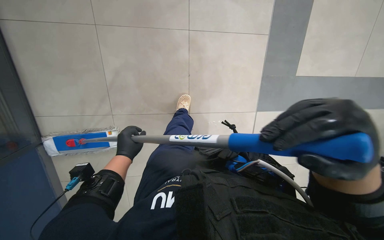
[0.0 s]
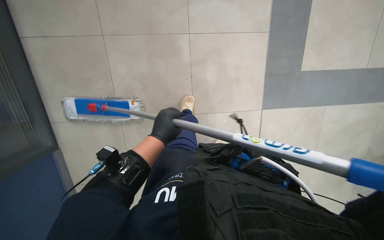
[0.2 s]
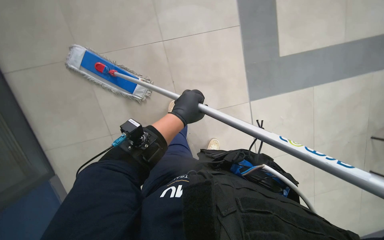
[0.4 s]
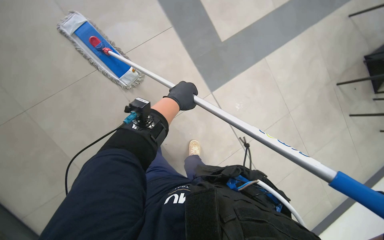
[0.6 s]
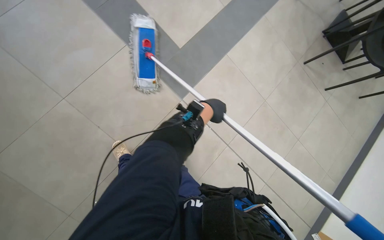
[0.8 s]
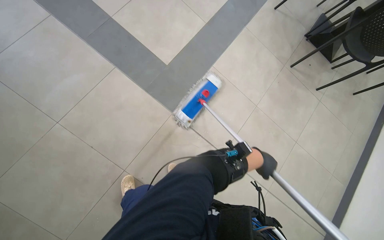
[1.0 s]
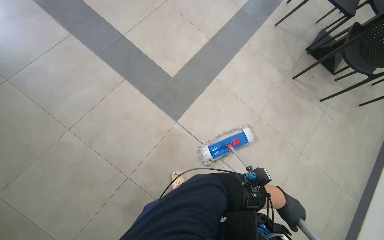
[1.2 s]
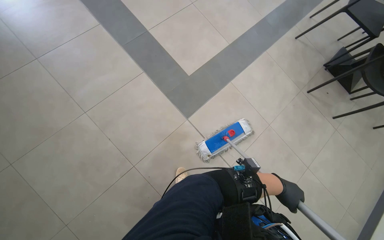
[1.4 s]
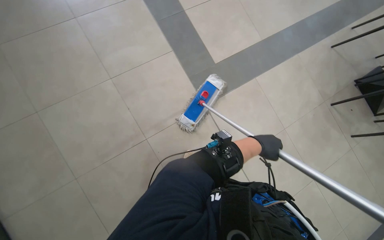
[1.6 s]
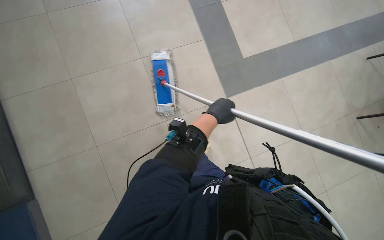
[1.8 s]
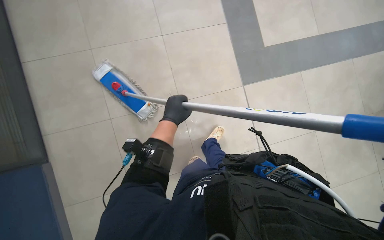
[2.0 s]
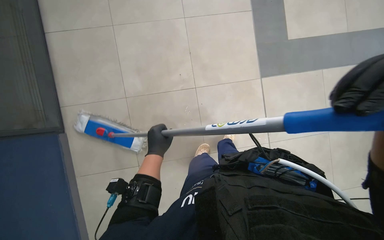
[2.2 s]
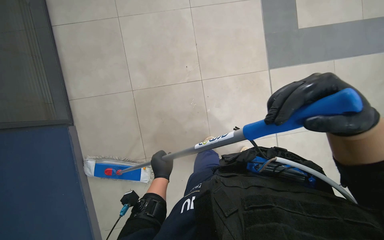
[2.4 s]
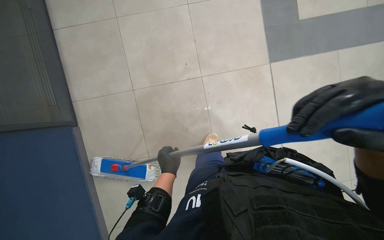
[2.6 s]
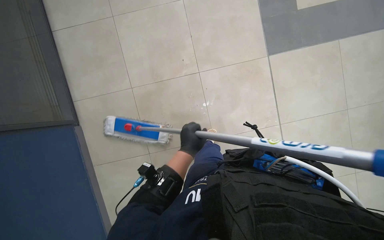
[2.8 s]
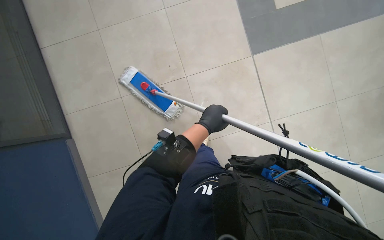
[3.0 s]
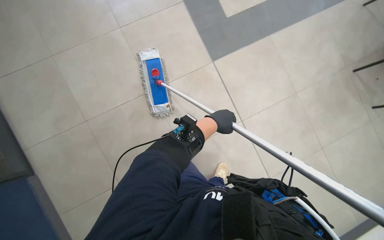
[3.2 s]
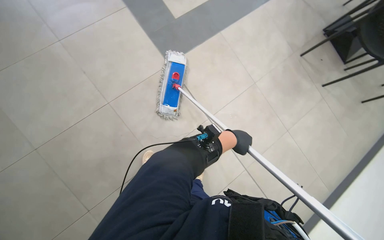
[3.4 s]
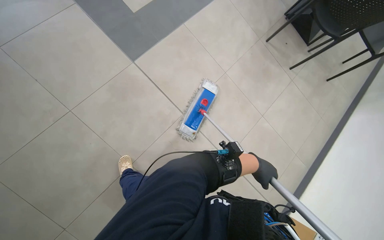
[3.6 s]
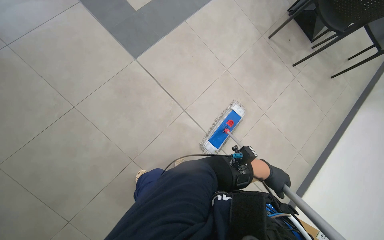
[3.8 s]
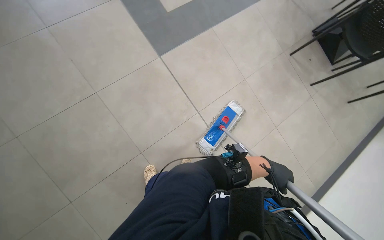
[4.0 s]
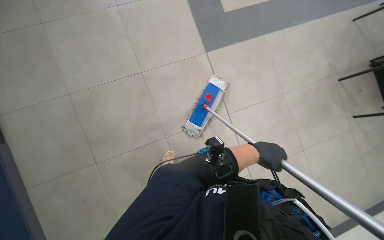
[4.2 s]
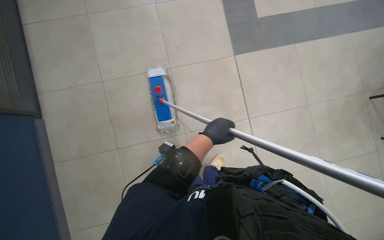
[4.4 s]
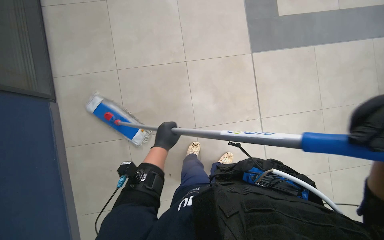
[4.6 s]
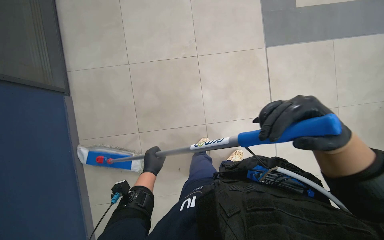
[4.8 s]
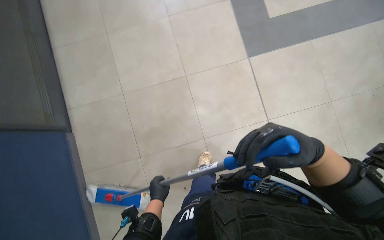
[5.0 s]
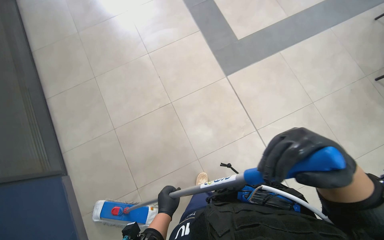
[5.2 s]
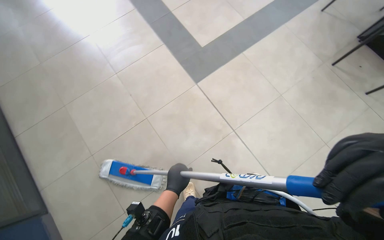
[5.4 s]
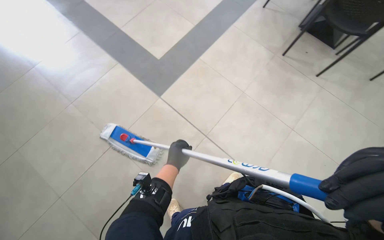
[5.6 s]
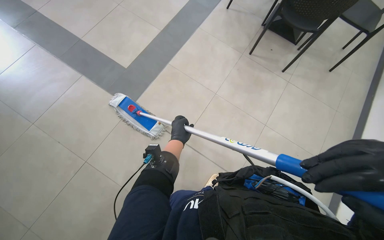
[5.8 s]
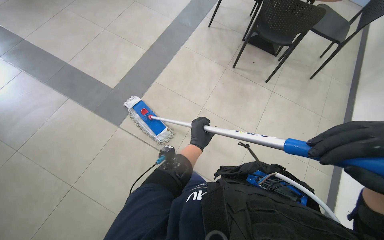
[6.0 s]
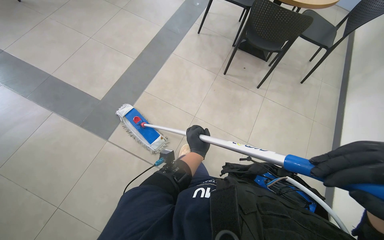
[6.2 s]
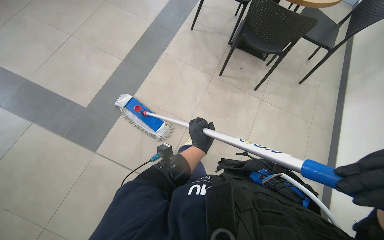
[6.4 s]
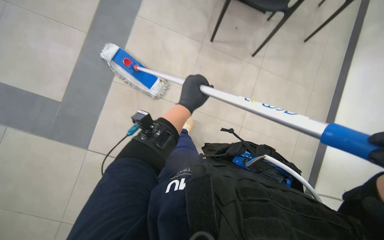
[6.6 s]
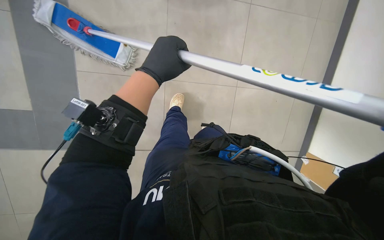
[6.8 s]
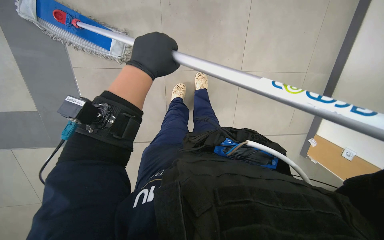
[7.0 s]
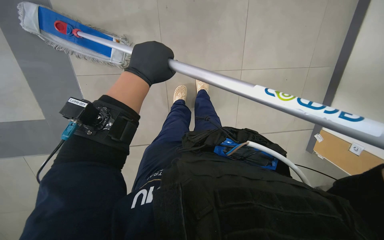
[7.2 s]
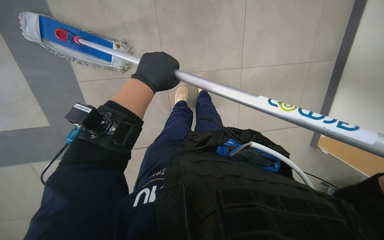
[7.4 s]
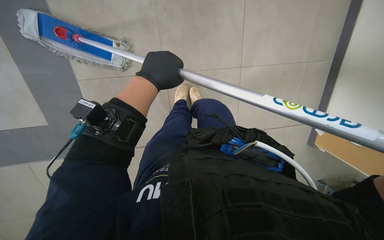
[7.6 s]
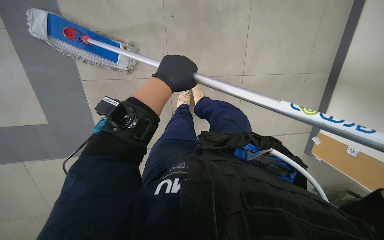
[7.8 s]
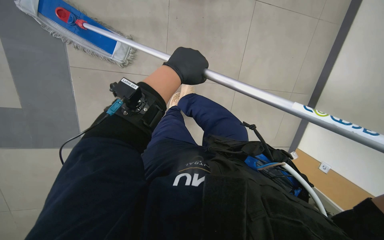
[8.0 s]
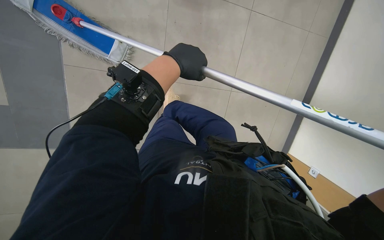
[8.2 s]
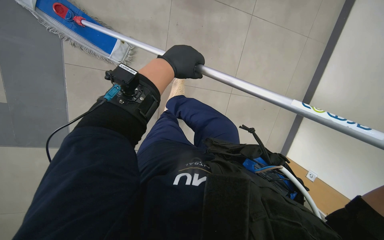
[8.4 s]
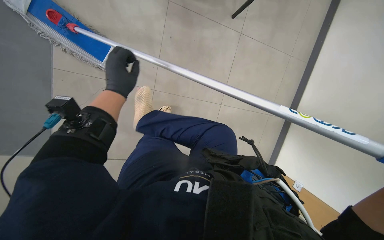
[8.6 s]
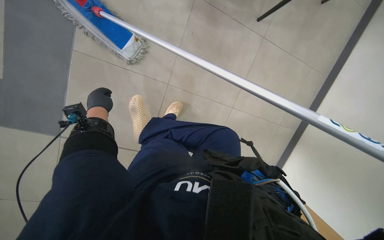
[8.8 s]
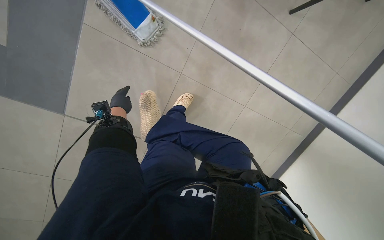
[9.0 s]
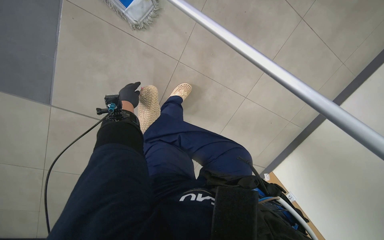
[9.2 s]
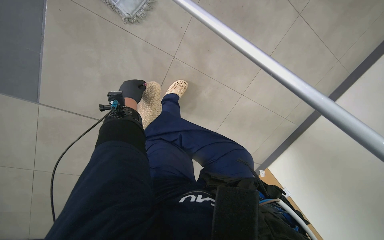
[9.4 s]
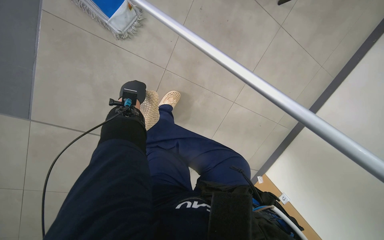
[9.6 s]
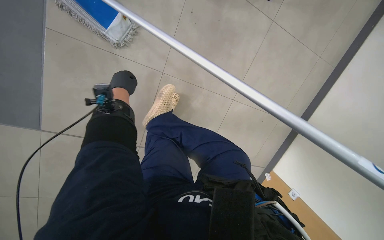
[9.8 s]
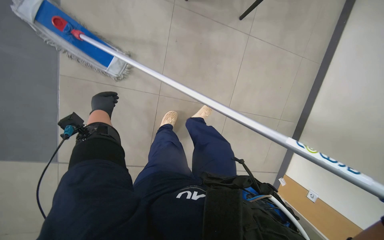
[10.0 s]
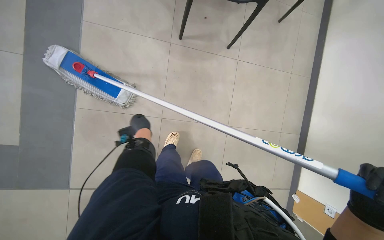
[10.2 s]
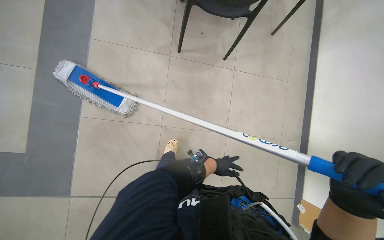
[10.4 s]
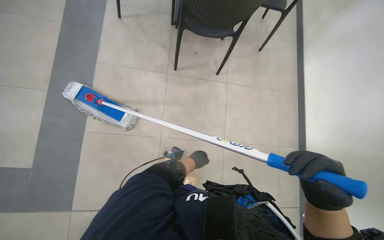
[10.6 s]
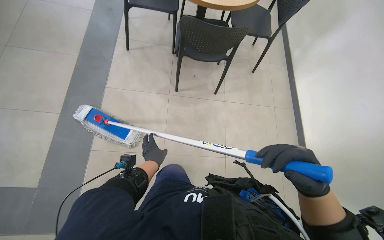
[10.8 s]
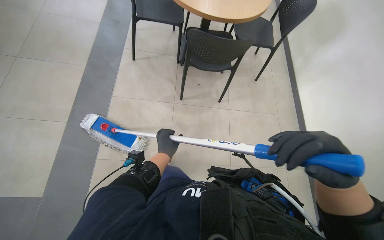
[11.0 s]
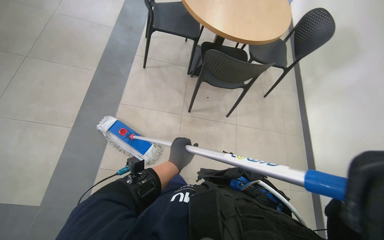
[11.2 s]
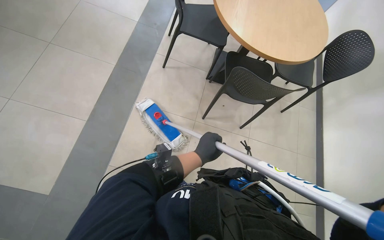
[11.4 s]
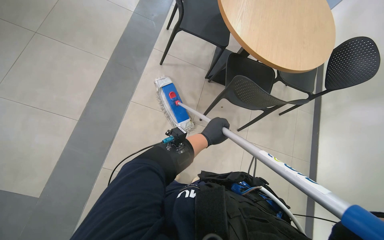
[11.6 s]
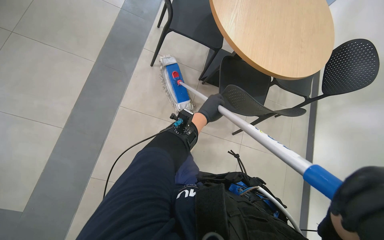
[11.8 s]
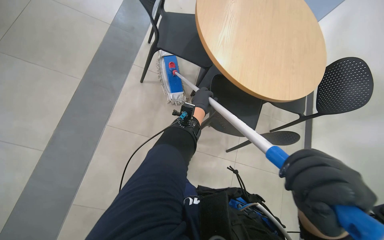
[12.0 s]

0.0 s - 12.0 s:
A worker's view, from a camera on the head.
Job: mopping floor.
The whole recording: Mopping cafe floor. The worker mops the cafe floor, moving around tables and chairs, and periodically cleans the mop head in a bucket.
0.0 s - 1.6 s: The left hand is displaced to the right by about 25 cm.
1.6 s - 3.0 s: The left hand is displaced to the left by about 20 cm.
4.4 s - 6.0 s: The wearer's head swings approximately 40 degrees to the right. The camera pitches upward, by roughly 20 degrees.
6.0 s - 7.6 s: The wearer moves approximately 50 cm. The head rotates roughly 15 degrees to the right. The view tips downward by roughly 15 degrees.
7.6 s - 9.0 s: The scene rotates clockwise by approximately 30 degrees. The left hand heads to the left, farther from the camera and down the picture, covering some 40 cm.
9.0 s - 10.4 s: The camera pitches upward, by approximately 15 degrees.
10.4 s - 12.0 s: The view tips upward by approximately 25 degrees.

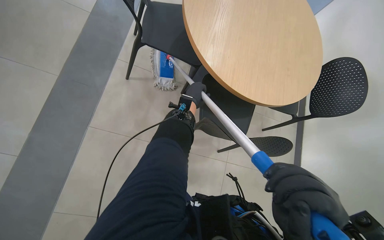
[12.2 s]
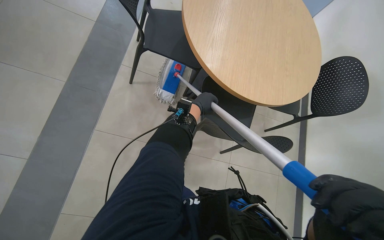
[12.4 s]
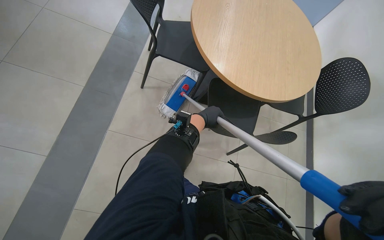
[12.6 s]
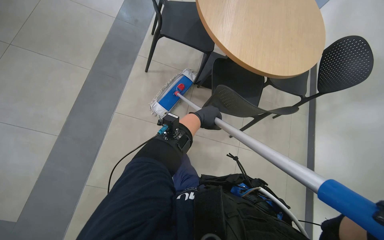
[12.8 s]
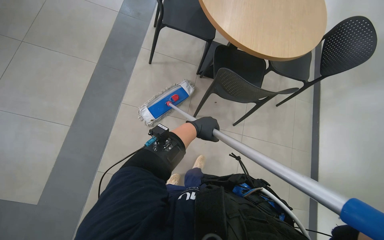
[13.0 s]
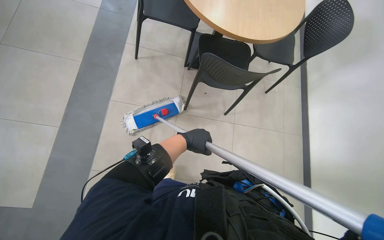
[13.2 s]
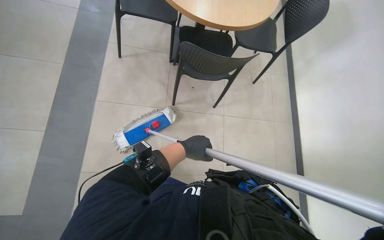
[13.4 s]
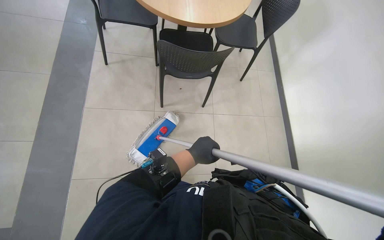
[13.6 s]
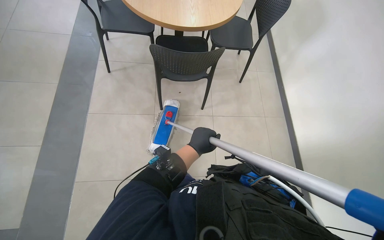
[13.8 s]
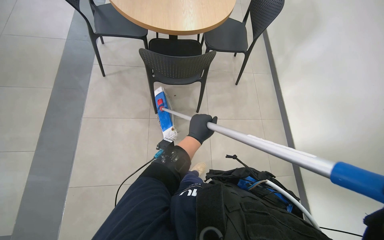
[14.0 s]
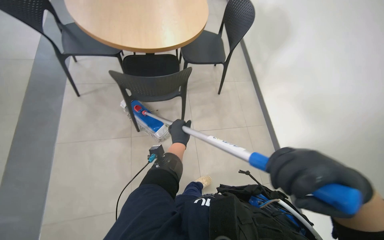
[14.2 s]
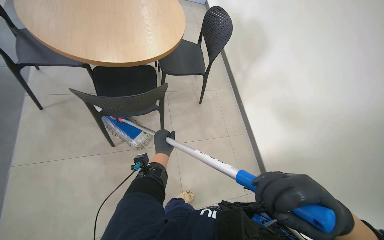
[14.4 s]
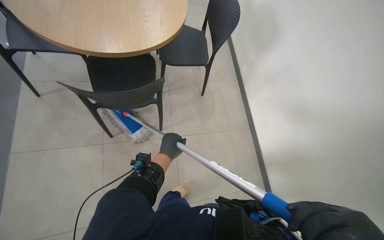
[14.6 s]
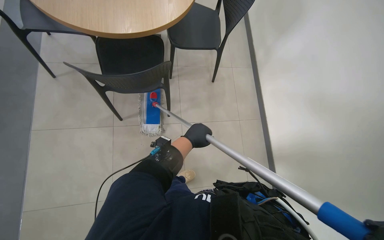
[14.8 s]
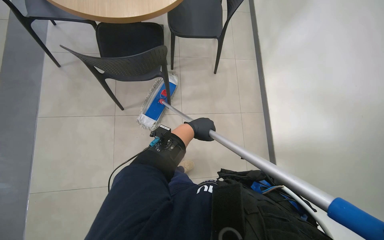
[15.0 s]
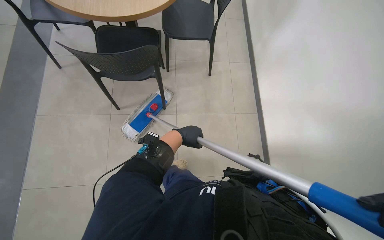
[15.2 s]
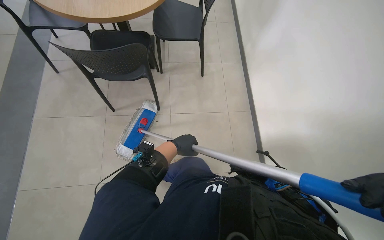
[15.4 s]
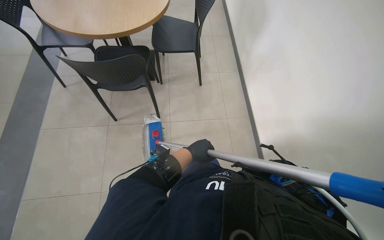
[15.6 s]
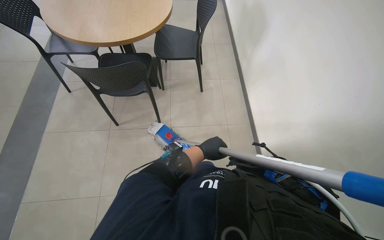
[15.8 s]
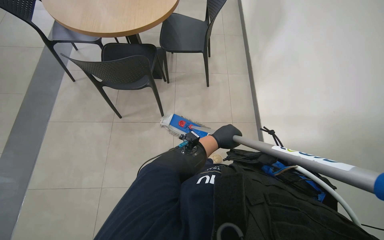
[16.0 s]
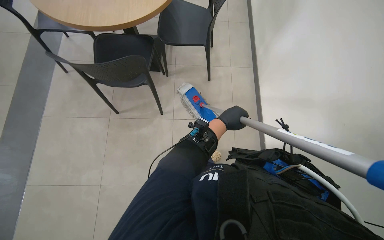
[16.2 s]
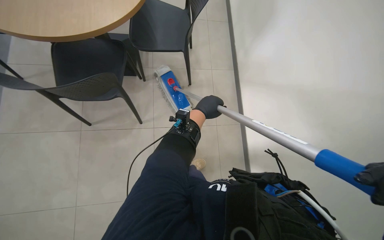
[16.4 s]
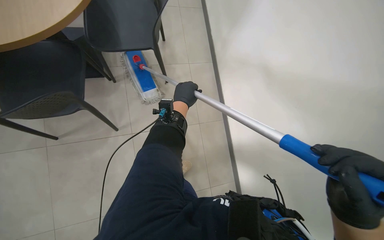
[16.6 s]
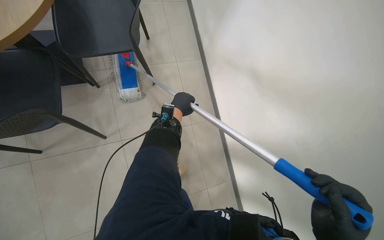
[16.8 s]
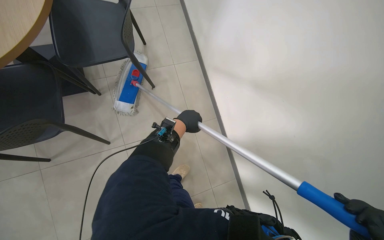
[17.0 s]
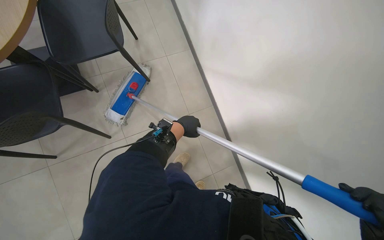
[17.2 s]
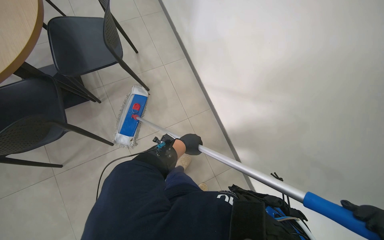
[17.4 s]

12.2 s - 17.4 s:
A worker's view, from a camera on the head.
Job: mopping floor.
The whole recording: Mopping cafe floor. The worker mops the cafe floor, moving around tables and chairs, and periodically cleans the mop head in a bucket.
12.2 s - 14.0 s: The wearer moves approximately 60 cm.
14.0 s - 15.6 s: The left hand travels to the left and back again, roughly 5 cm each way.
15.6 s - 17.4 s: The wearer moves some 50 cm. The head rotates about 20 degrees to the right. The view tilts roughly 15 degrees downward.

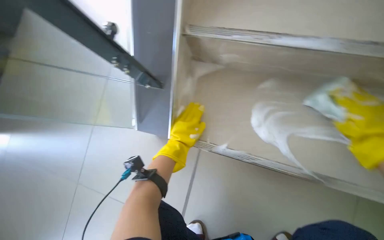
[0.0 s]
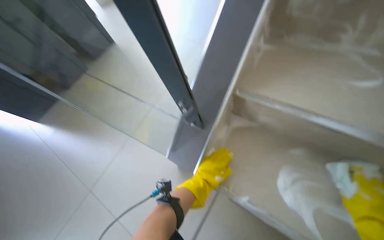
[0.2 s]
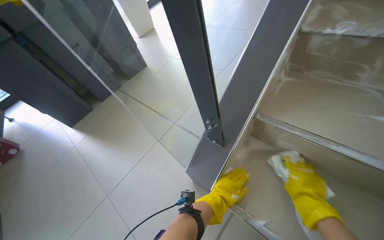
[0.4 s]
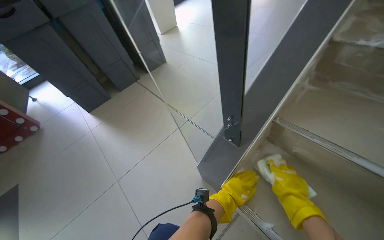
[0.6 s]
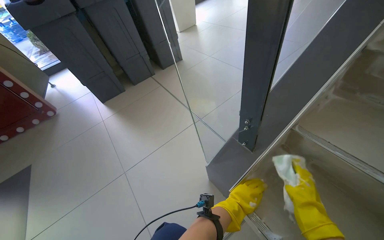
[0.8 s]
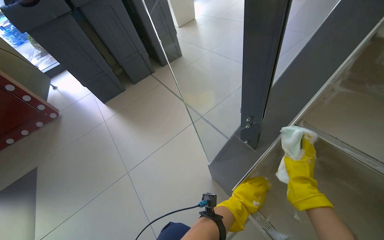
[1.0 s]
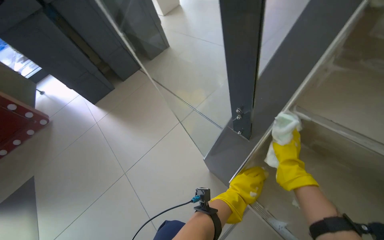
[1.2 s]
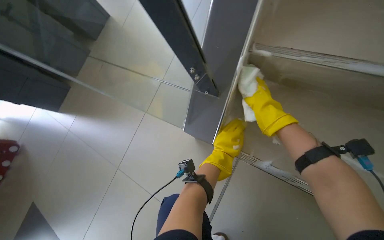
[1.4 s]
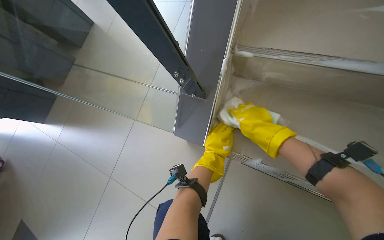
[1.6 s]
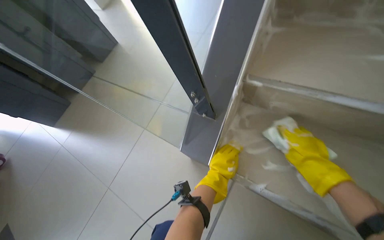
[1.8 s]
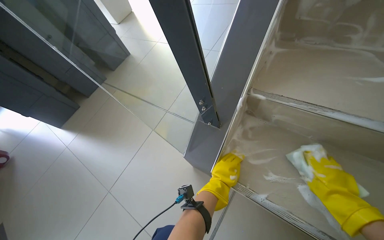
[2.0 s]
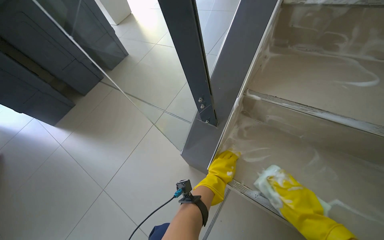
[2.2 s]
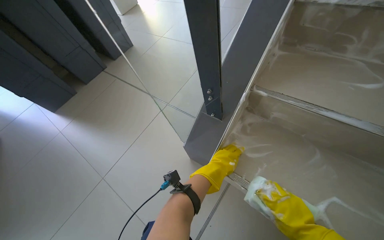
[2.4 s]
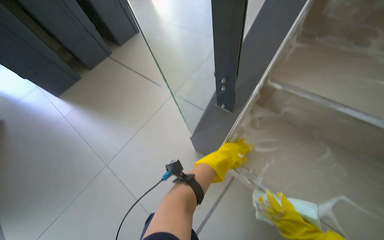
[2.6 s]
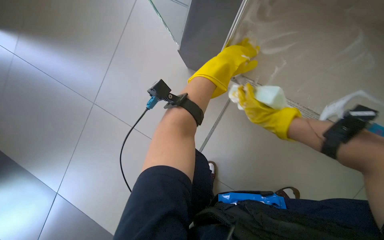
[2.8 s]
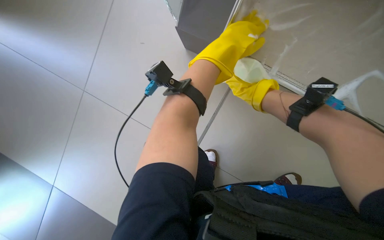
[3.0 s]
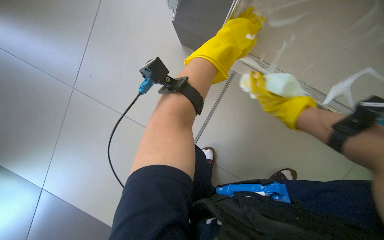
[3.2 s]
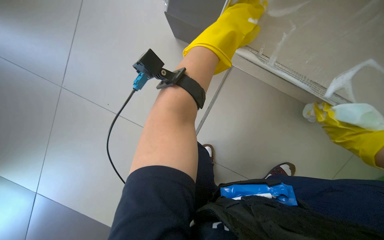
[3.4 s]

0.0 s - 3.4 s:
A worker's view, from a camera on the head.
Job: wiping surfaces.
The whole recording: Scrubbing stair risers and sides. The worker scrubs the risers and sides of the stairs with a sponge and cleaning solution.
1.6 s - 3.4 s: The camera pitches downward, by about 20 degrees.
